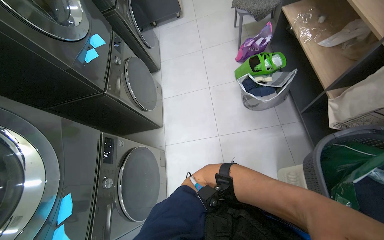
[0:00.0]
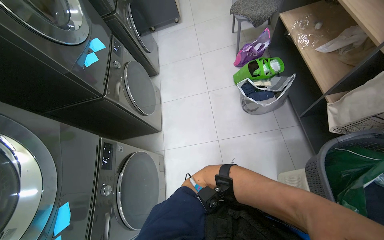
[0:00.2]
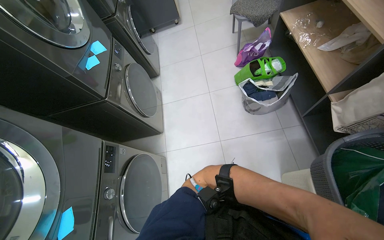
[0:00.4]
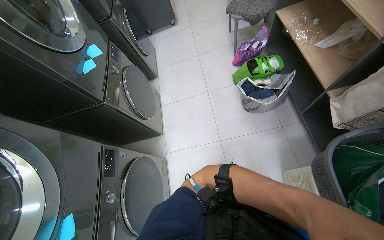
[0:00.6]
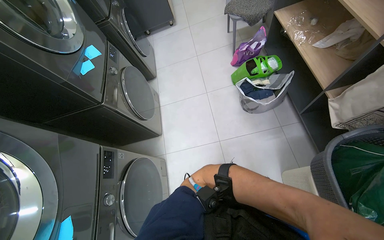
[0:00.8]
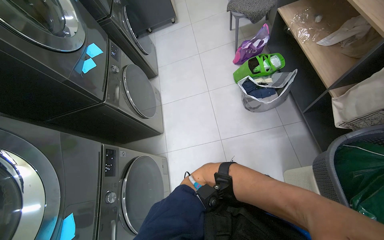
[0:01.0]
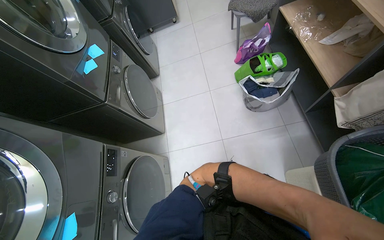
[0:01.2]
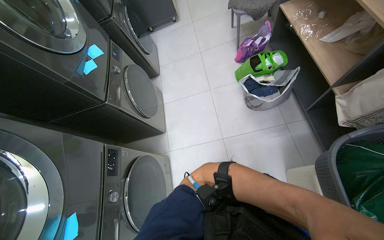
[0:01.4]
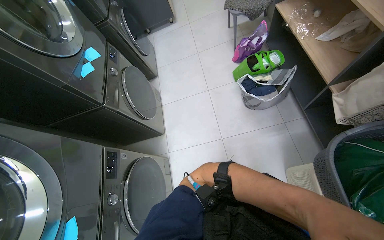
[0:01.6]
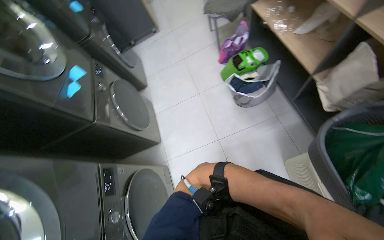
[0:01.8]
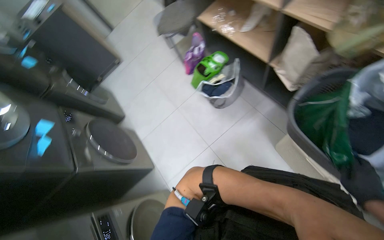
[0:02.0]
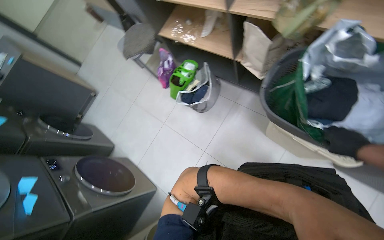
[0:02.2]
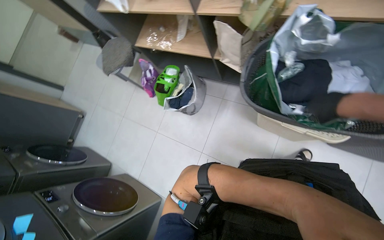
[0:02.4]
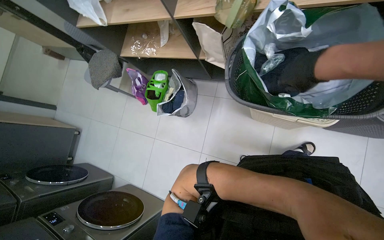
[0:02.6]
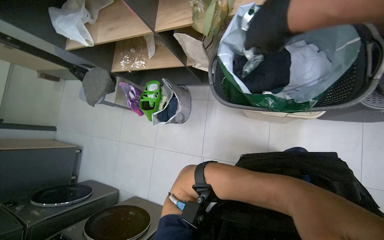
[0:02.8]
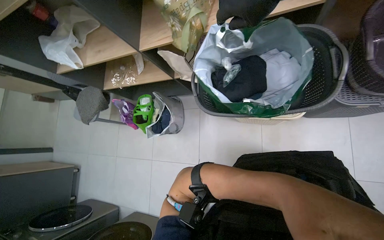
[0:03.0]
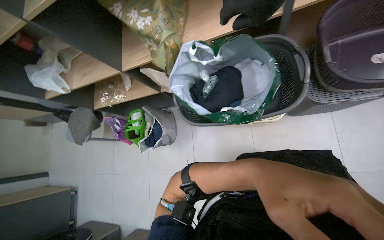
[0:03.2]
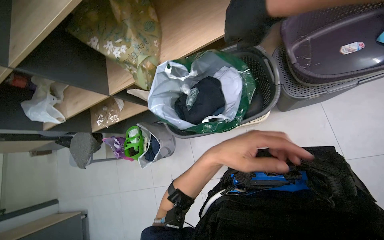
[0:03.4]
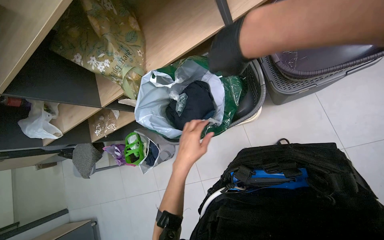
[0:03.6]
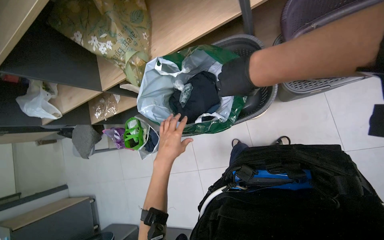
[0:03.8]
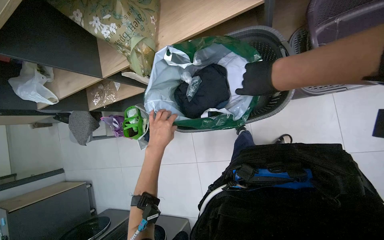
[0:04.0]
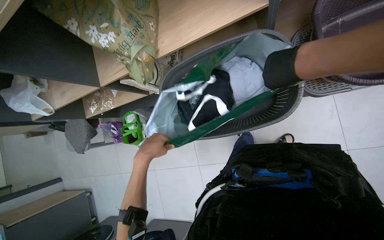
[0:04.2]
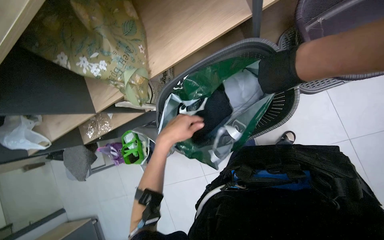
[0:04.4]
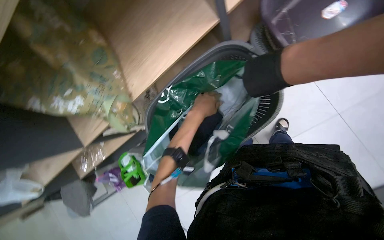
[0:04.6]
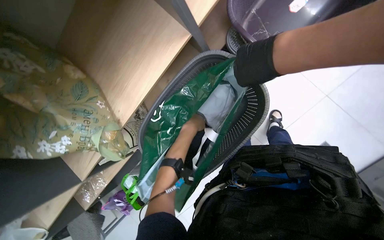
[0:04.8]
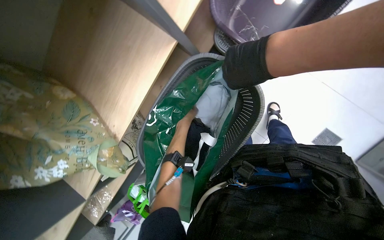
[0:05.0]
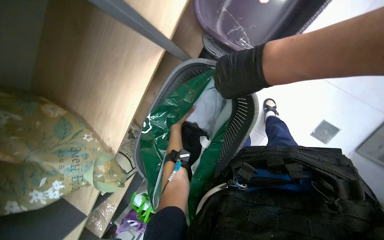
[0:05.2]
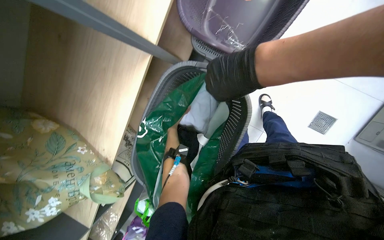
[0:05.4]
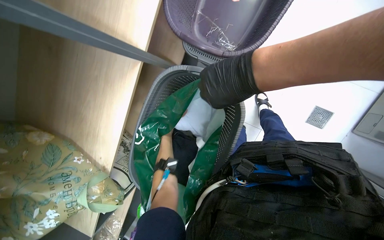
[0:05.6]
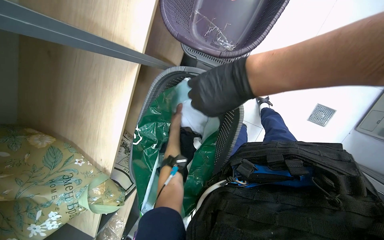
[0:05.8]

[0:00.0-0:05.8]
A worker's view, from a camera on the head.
Job: managing laundry.
The whole recording: Bagging folded clothes into basket. The worker places folded clothes into a bag inside a laundry basket.
0:01.4 to 0:02.8: The wearer's head swings about 70 degrees to the right. The wearer looks about 15 degrees further upward.
0:02.8 to 0:04.4: The scene rotates counterclockwise by roughly 30 degrees.
0:04.4 to 0:05.8: The scene turns some 45 degrees counterclockwise in the picture.

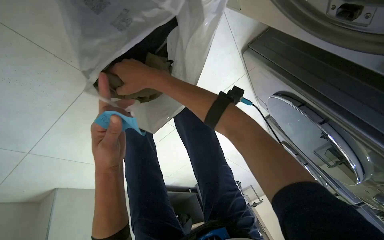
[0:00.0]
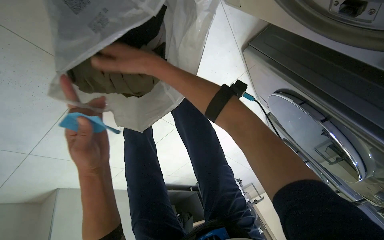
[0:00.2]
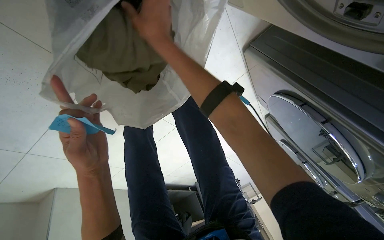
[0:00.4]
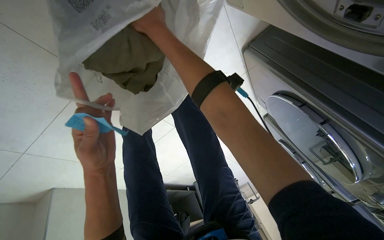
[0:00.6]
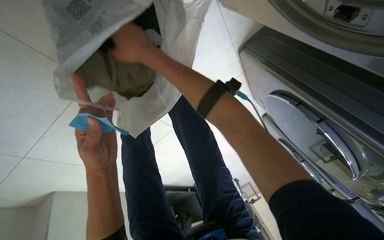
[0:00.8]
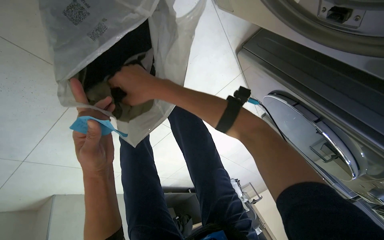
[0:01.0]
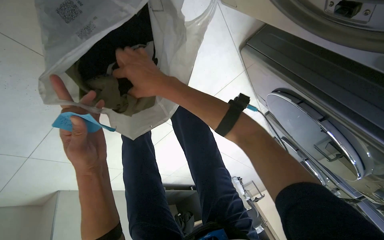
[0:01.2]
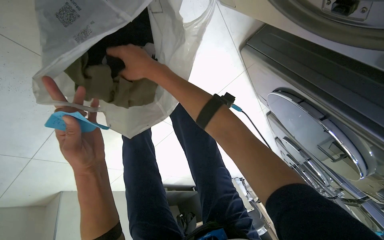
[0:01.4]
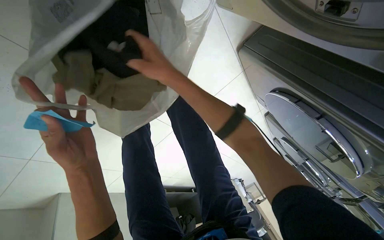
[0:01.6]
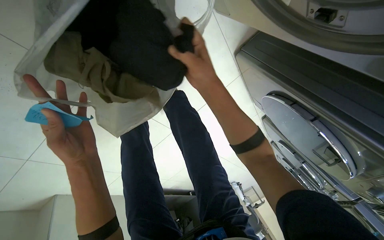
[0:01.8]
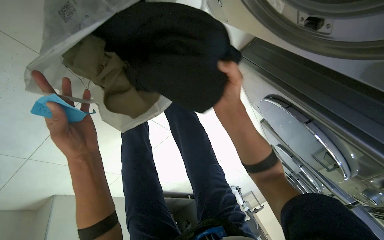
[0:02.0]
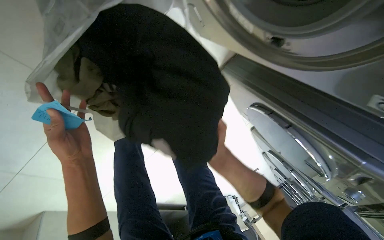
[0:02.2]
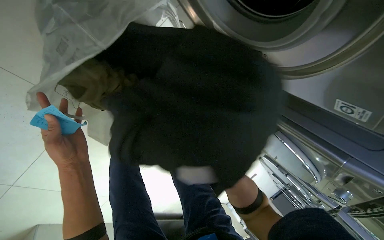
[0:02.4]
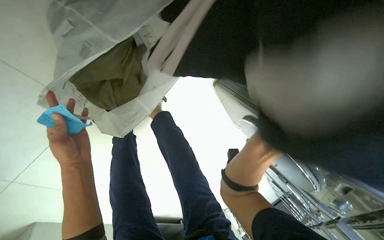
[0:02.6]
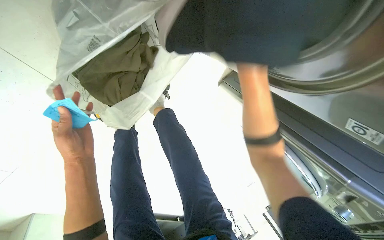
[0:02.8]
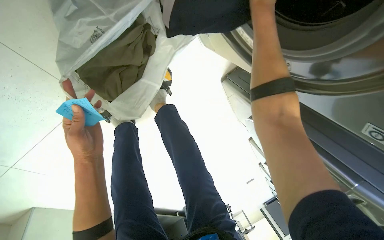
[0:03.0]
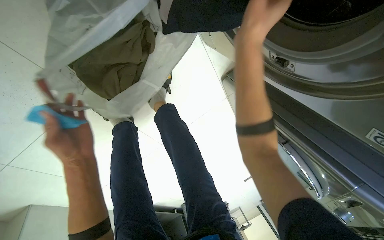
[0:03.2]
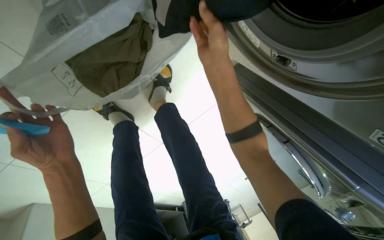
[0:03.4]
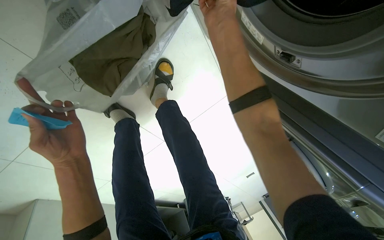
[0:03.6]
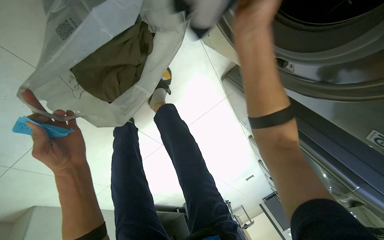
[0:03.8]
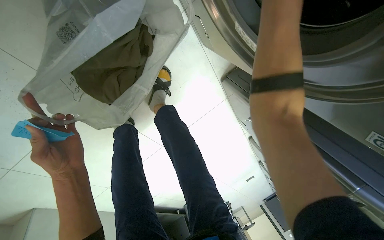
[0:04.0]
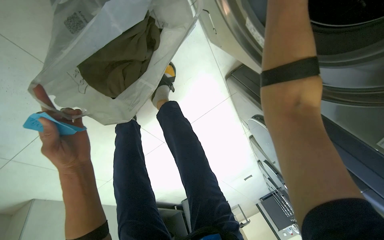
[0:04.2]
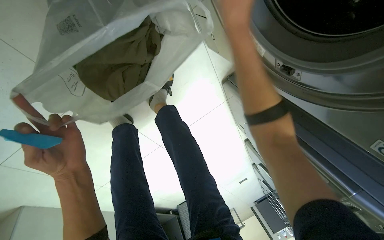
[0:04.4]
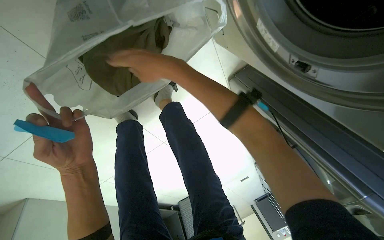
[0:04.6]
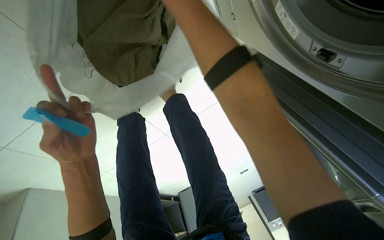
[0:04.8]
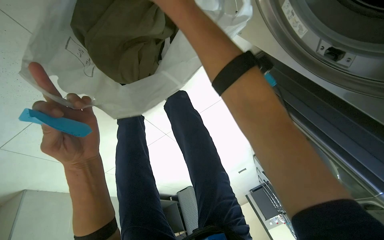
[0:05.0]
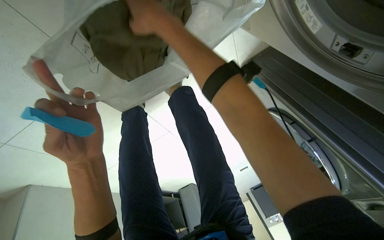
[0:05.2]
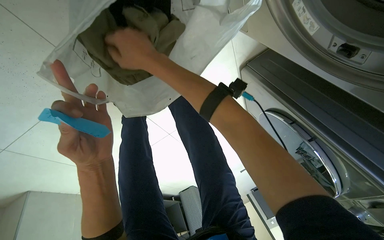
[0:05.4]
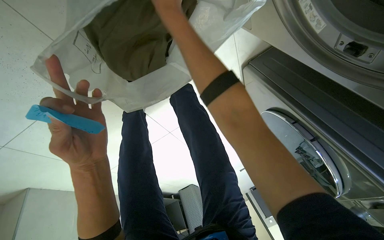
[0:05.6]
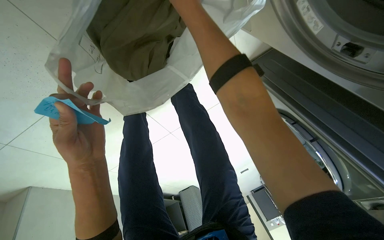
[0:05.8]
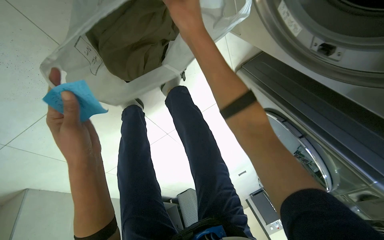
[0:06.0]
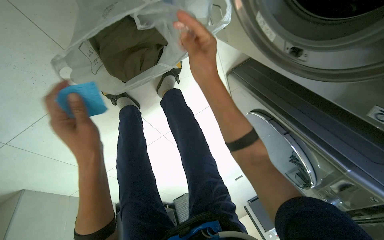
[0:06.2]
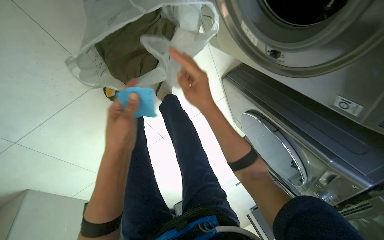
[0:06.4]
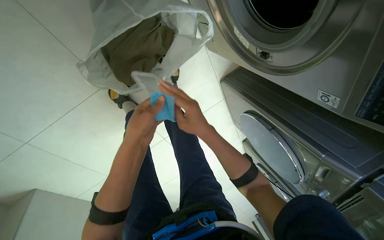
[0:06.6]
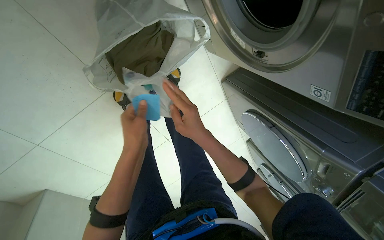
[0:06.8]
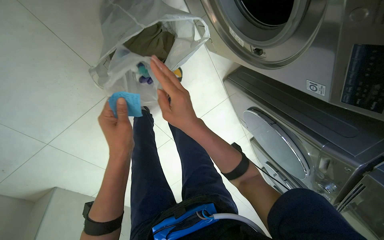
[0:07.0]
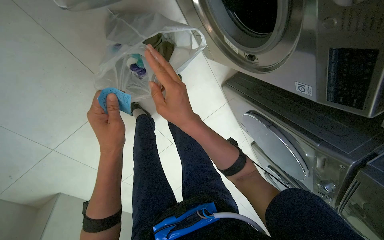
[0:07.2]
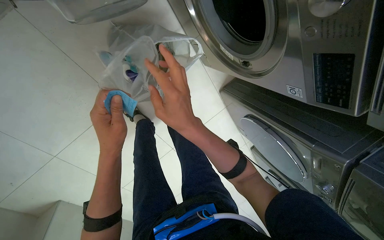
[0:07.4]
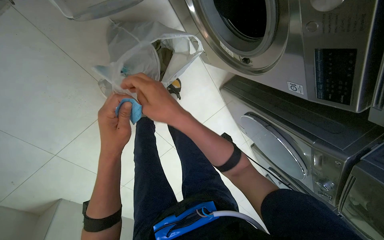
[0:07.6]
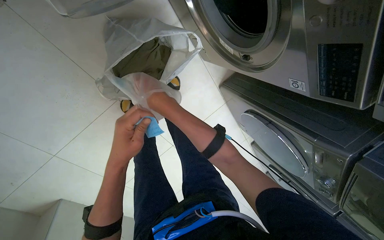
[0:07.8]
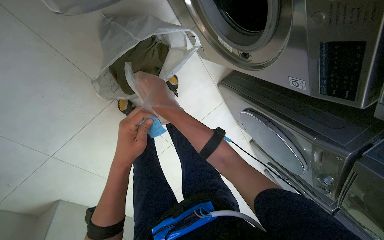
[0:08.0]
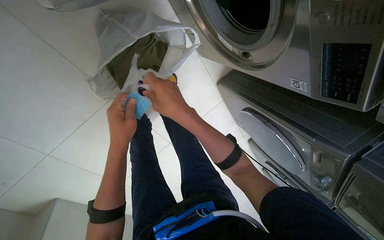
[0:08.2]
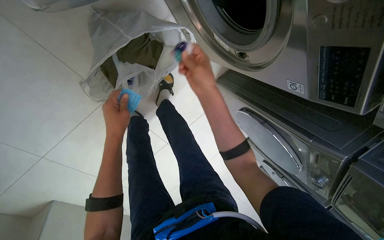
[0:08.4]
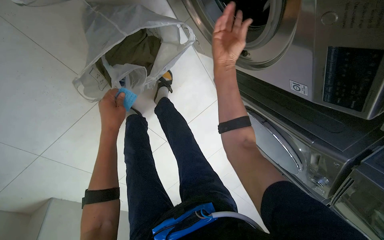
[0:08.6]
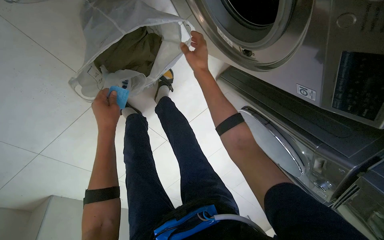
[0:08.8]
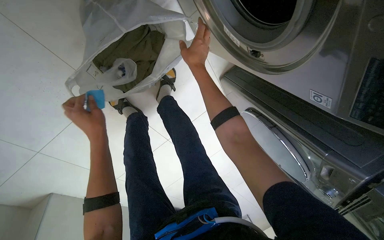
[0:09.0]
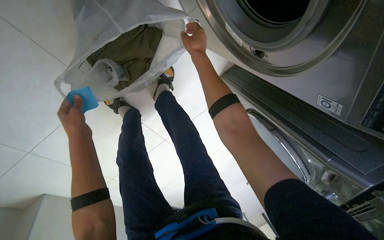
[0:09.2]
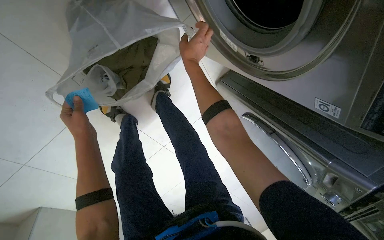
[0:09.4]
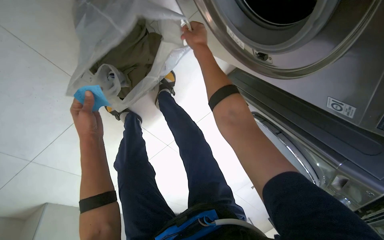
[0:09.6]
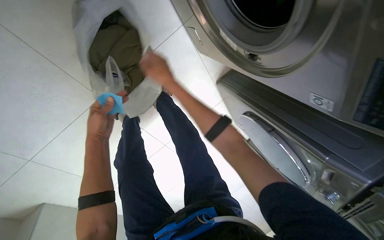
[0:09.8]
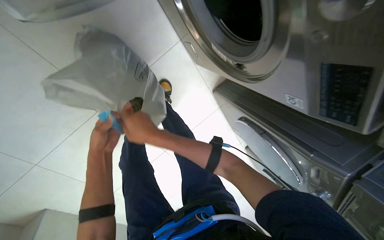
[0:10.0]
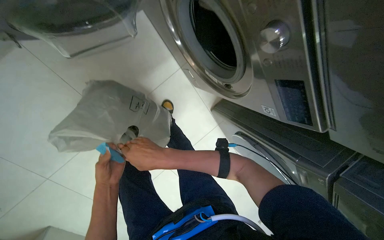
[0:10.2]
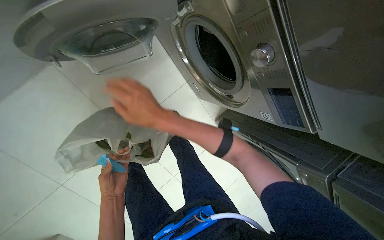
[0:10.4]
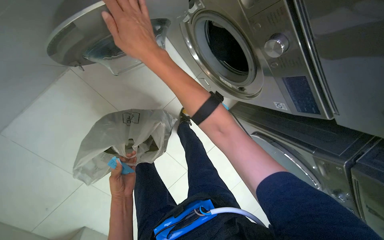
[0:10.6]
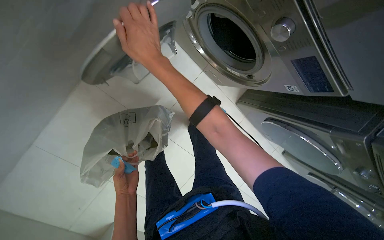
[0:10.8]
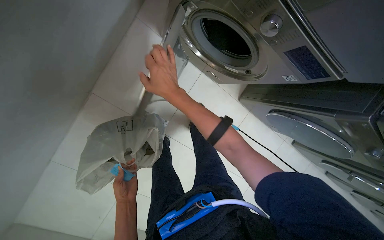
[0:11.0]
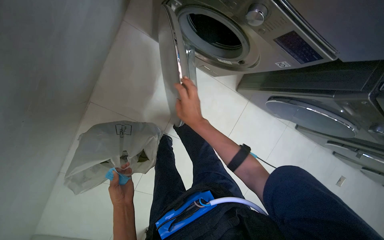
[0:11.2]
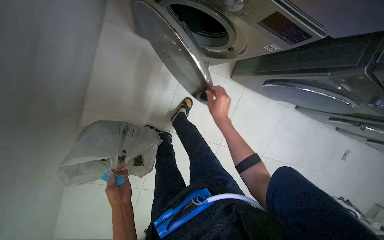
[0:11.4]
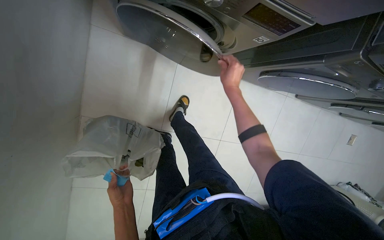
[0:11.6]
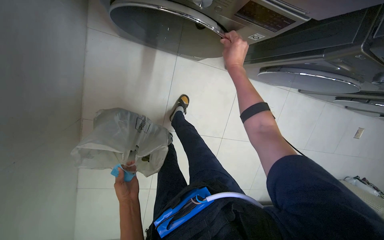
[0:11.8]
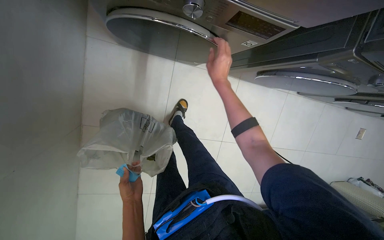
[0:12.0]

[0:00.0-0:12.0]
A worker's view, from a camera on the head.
Job: managing laundry.
The whole recording: Loading and starting washing machine. The worker loads clothes into the washing machine, adds detergent, closes the door, and sets the wash cycle.
0:00.0 to 0:01.6: The right hand goes up the picture and returns, about 15 cm each way.
0:06.0 to 0:07.6: The view tips upward by approximately 15 degrees. The right hand heads down the picture, covering roughly 30 cm.
0:07.6 to 0:09.0: The left hand shifts approximately 25 cm farther from the camera and to the left. The right hand moves farther from the camera and up the picture, about 35 cm.
0:09.0 to 0:10.4: The view tilts approximately 20 degrees upward. The left hand goes about 15 cm down the picture, while the right hand travels nearer to the camera and down the picture by approximately 35 cm.
0:10.4 to 0:12.0: The scene turns approximately 35 degrees counterclockwise in the picture. The right hand goes nearer and farther, some 25 cm each way, reversing 2 times.

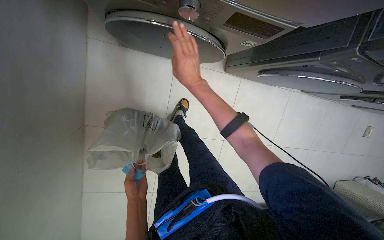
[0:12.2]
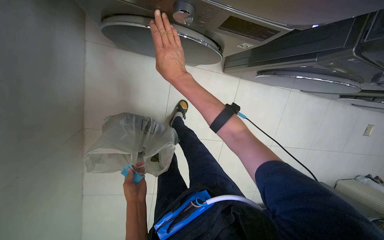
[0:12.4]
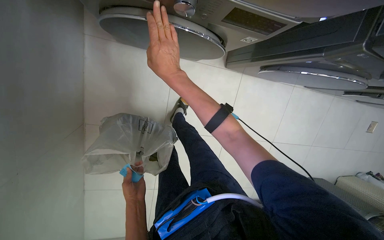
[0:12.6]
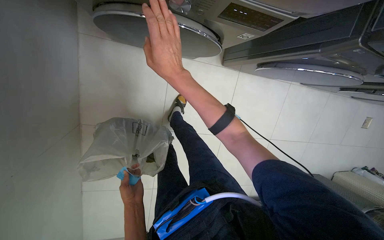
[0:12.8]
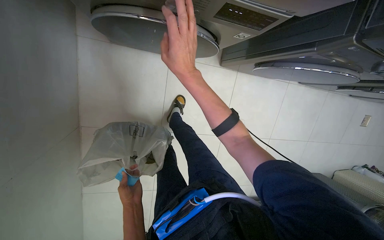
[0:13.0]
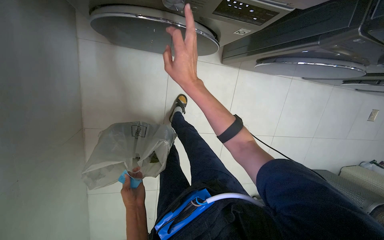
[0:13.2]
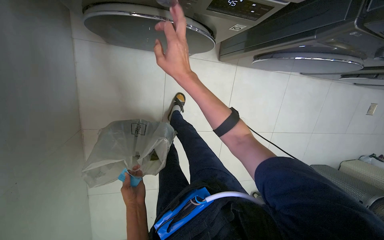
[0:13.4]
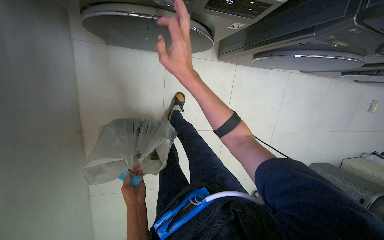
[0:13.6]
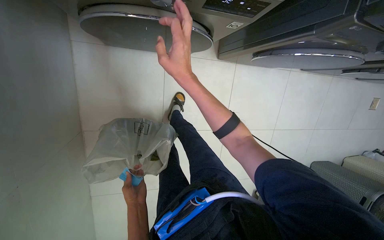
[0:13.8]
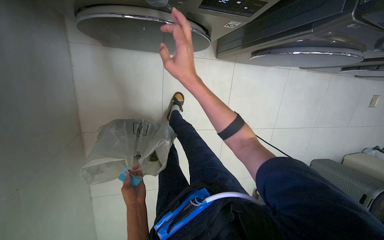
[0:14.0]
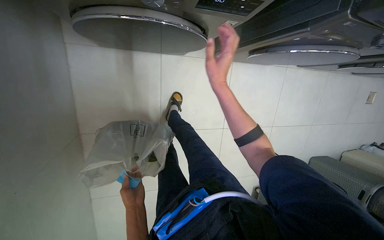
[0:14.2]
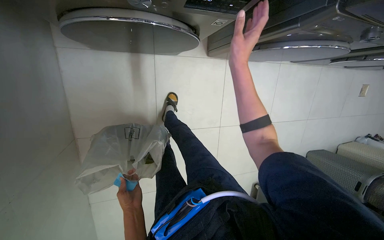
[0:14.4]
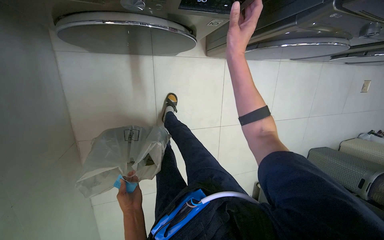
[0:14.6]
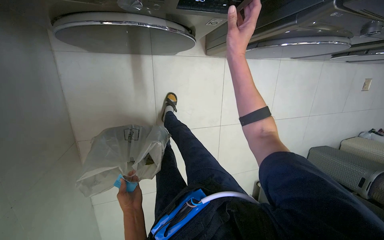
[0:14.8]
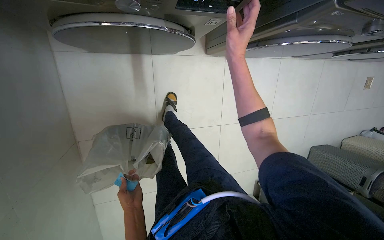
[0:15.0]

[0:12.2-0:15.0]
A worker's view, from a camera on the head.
Job: managing laundry.
The whole recording: Loading and starting washing machine. The worker loads clothes into the washing machine, adds detergent, closes the door, and sets the wash cycle.
0:12.2 to 0:13.6: The hands make small movements and keep their place.
0:13.6 to 0:15.0: The right hand moves to the right, approximately 20 cm.
